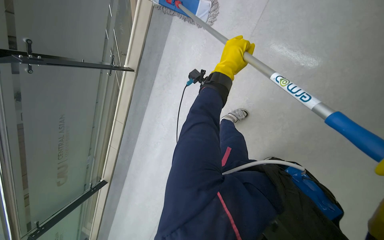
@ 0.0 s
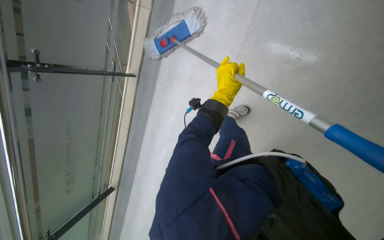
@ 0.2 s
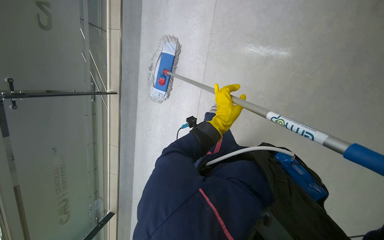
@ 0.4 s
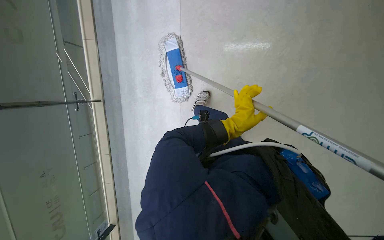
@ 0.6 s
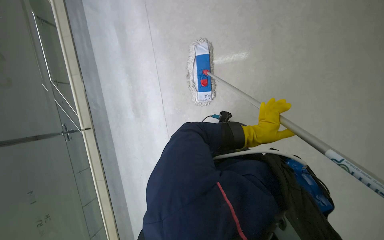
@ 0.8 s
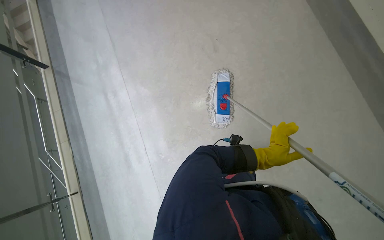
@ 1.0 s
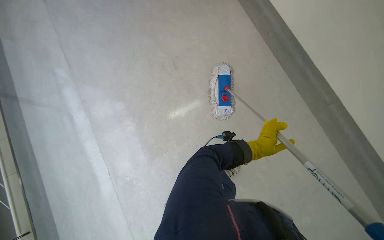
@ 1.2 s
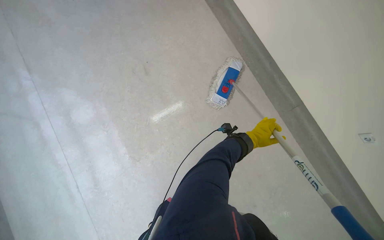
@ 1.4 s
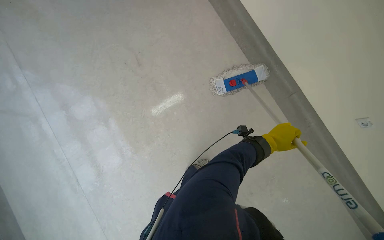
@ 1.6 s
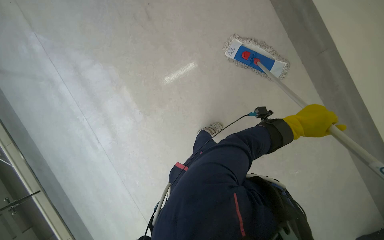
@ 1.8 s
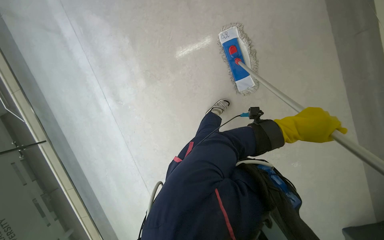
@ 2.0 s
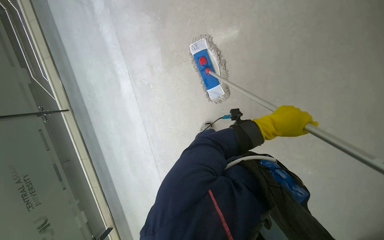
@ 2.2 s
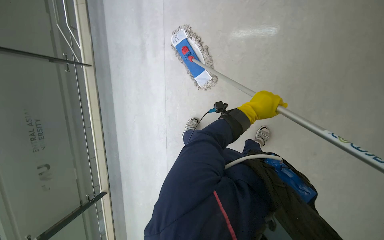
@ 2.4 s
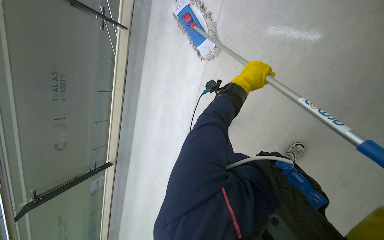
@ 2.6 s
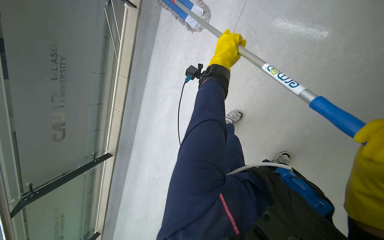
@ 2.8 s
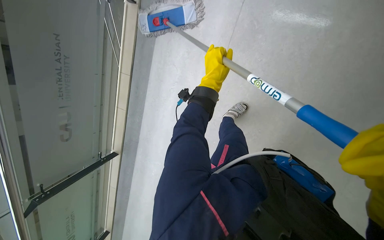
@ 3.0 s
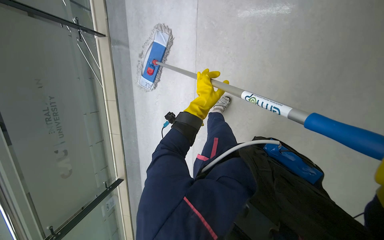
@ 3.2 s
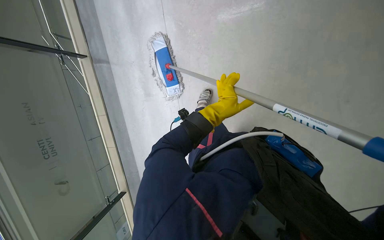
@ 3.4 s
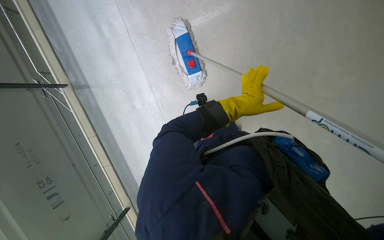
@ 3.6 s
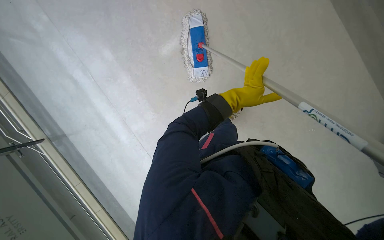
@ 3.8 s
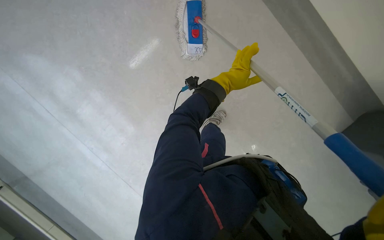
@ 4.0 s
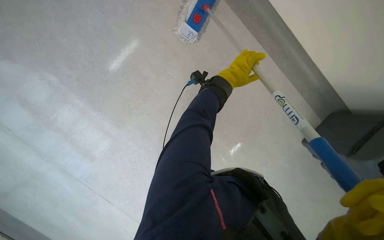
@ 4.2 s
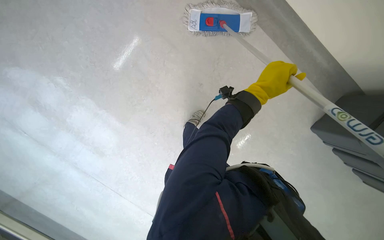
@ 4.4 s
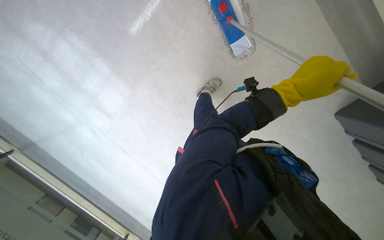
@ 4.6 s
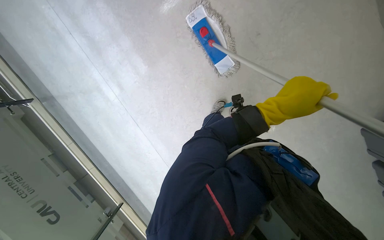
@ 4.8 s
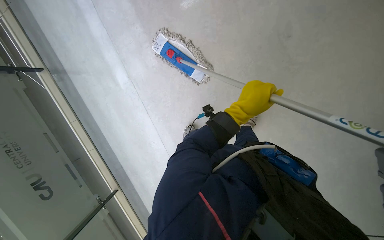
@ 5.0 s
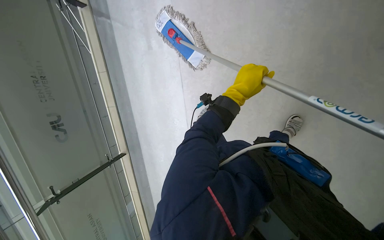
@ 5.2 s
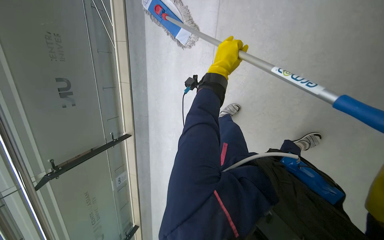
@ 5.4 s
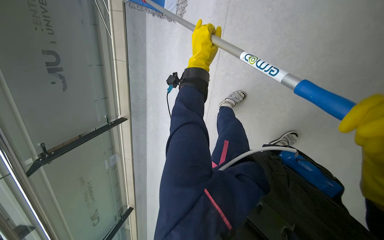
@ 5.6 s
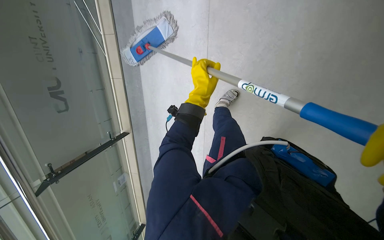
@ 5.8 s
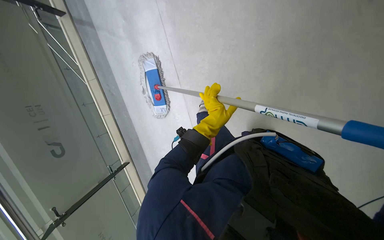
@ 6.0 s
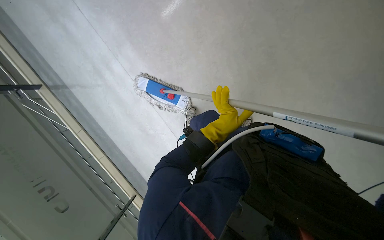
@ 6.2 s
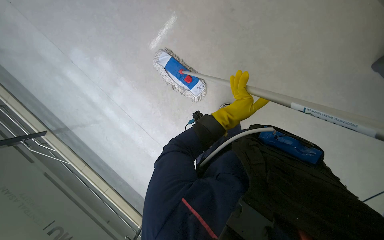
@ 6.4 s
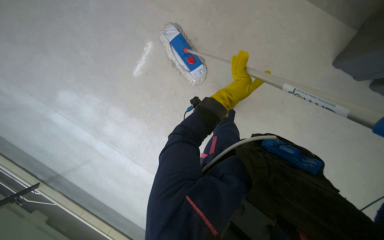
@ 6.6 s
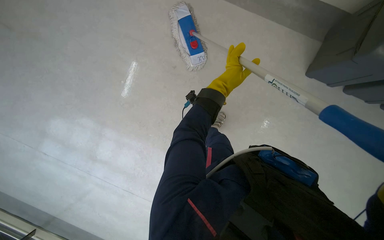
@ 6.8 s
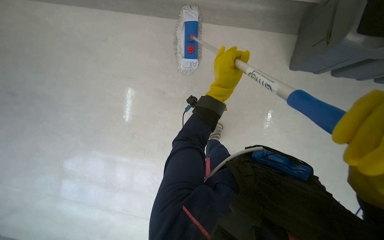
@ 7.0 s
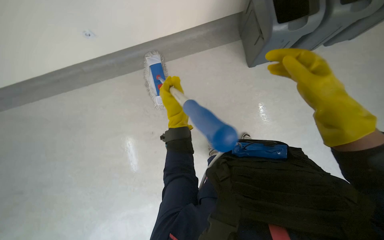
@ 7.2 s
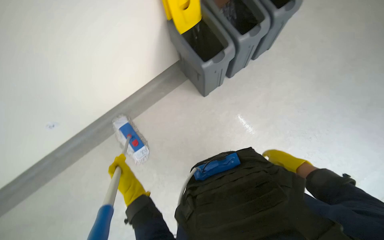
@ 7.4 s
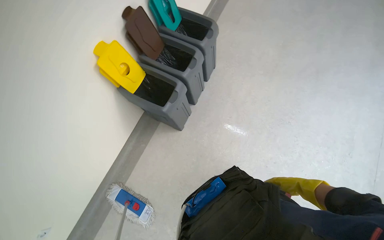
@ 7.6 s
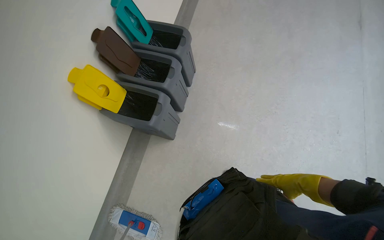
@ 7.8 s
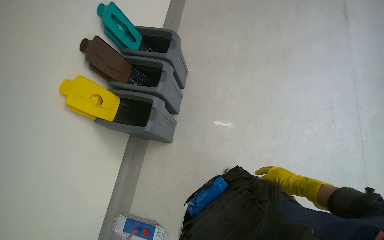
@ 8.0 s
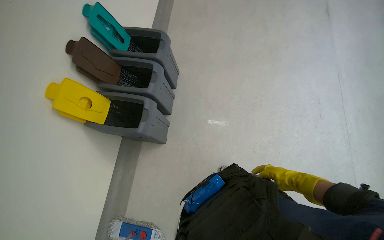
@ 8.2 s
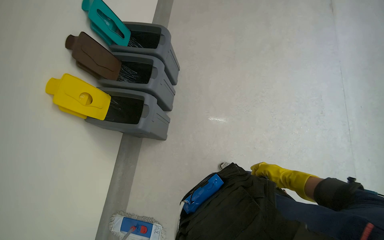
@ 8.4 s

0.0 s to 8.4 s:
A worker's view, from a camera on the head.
Job: mopping floor.
The whole recording: Mopping office floor. The worker mops the floor with a long-handled mop.
0.0 to 1.4 s: The left hand moves farther from the camera, to the right and down the picture, some 25 cm.
1.4 to 2.8 s: The view tilts some 25 degrees downward. The left hand is displaced up the picture and nearer to the camera by some 20 cm.
2.8 to 4.2 s: The wearer looks some 15 degrees further downward.
7.0 to 8.4 s: The head rotates approximately 80 degrees to the right. The wearer looks about 30 degrees further upward.

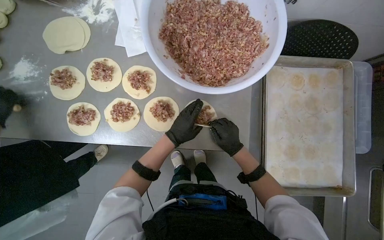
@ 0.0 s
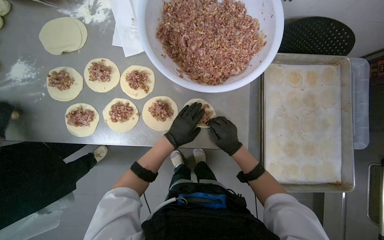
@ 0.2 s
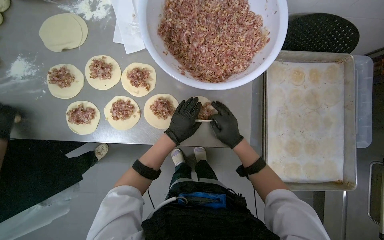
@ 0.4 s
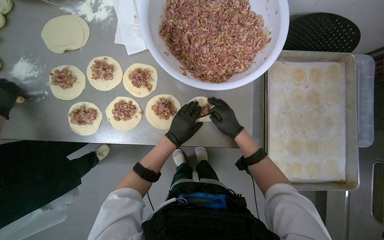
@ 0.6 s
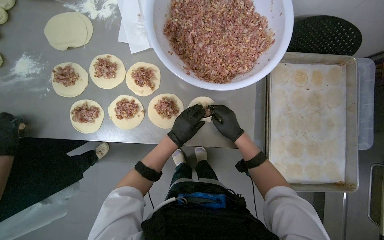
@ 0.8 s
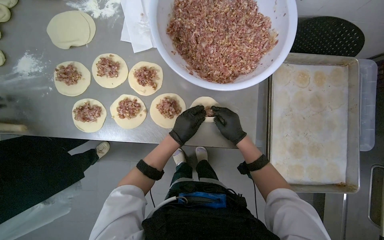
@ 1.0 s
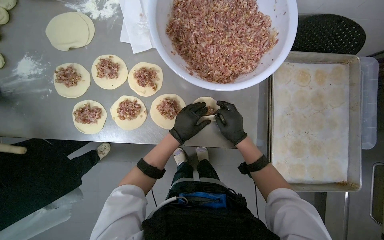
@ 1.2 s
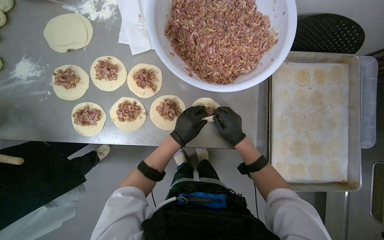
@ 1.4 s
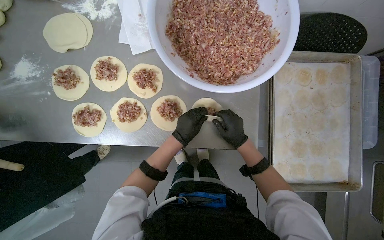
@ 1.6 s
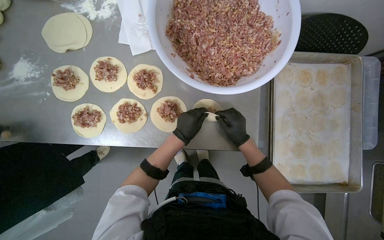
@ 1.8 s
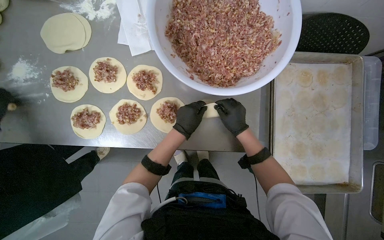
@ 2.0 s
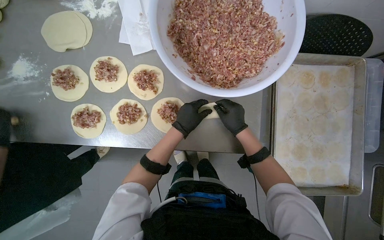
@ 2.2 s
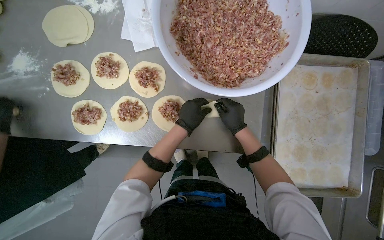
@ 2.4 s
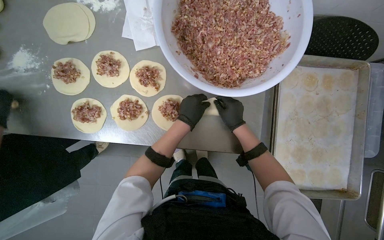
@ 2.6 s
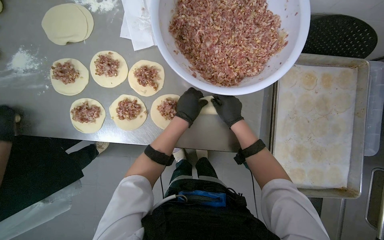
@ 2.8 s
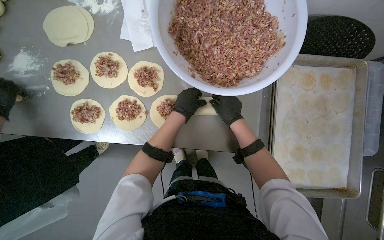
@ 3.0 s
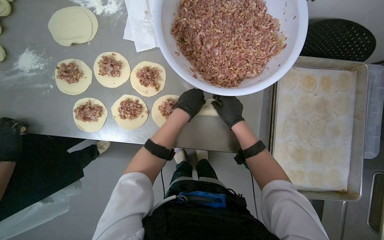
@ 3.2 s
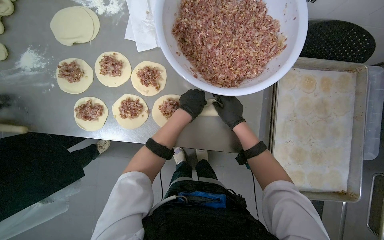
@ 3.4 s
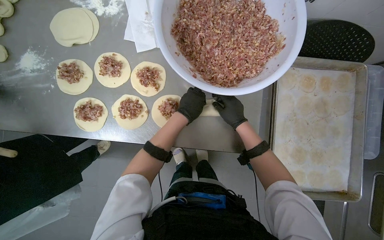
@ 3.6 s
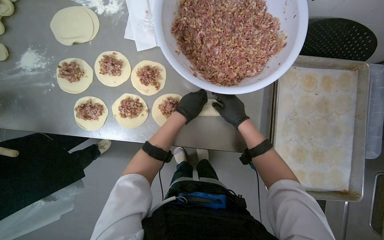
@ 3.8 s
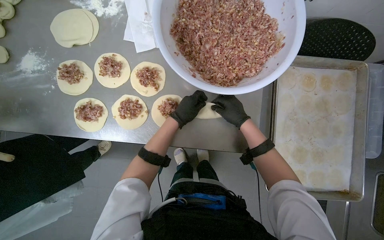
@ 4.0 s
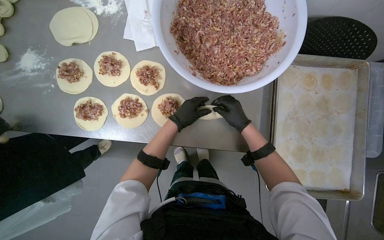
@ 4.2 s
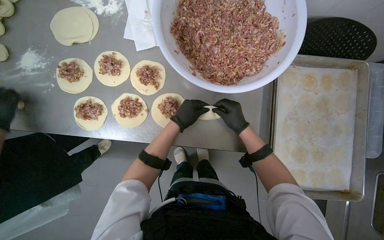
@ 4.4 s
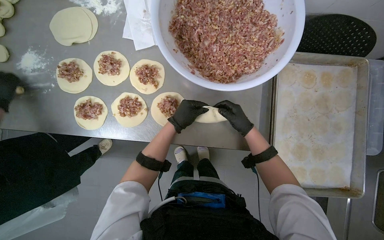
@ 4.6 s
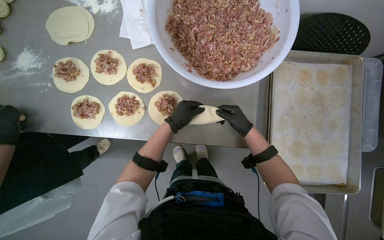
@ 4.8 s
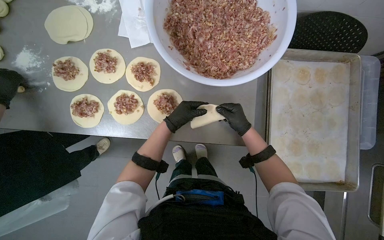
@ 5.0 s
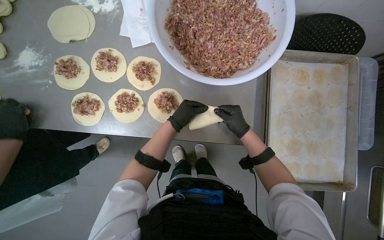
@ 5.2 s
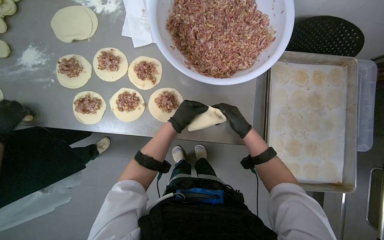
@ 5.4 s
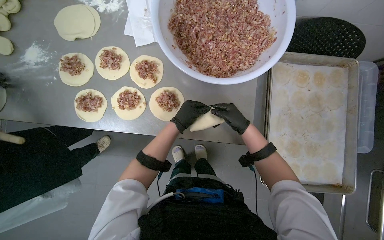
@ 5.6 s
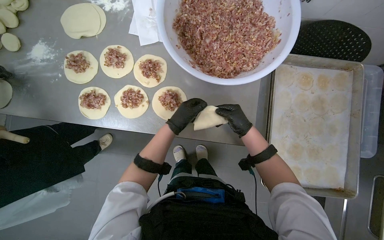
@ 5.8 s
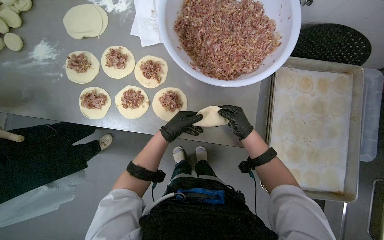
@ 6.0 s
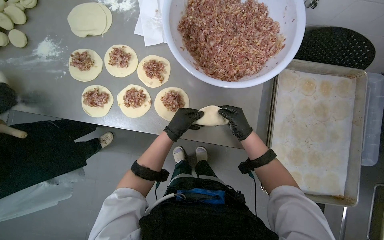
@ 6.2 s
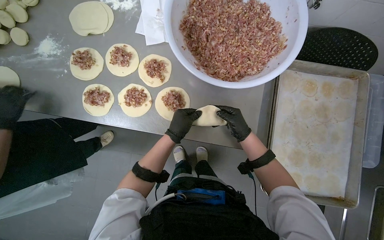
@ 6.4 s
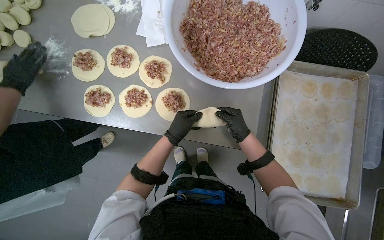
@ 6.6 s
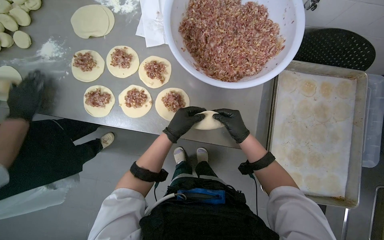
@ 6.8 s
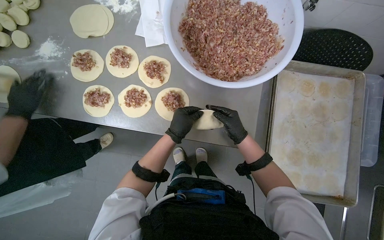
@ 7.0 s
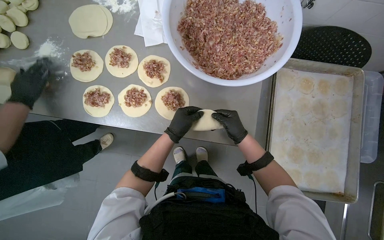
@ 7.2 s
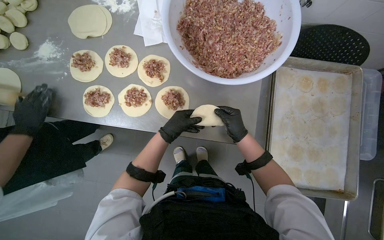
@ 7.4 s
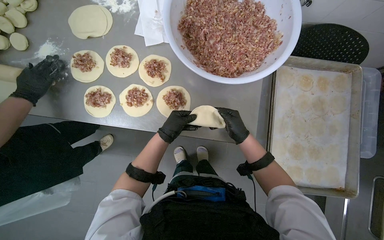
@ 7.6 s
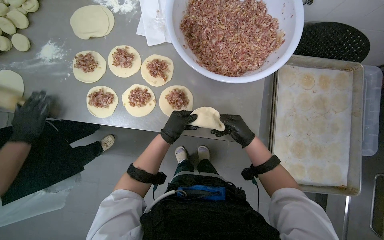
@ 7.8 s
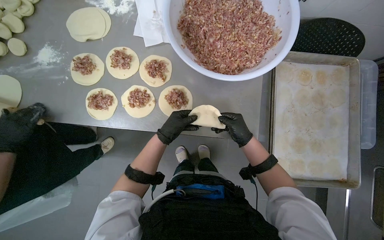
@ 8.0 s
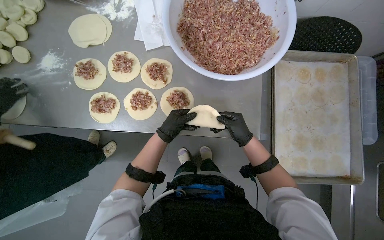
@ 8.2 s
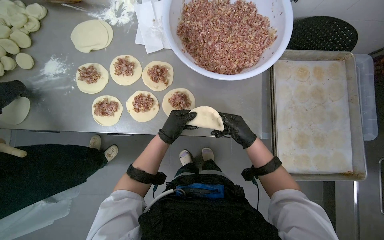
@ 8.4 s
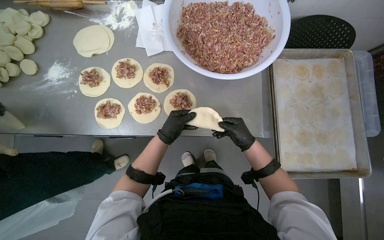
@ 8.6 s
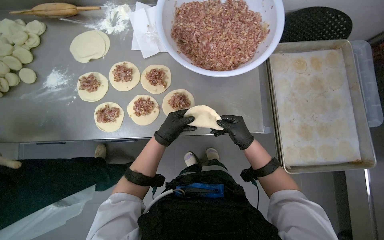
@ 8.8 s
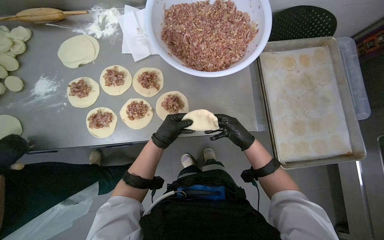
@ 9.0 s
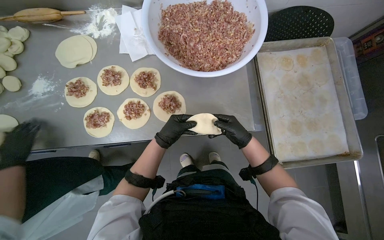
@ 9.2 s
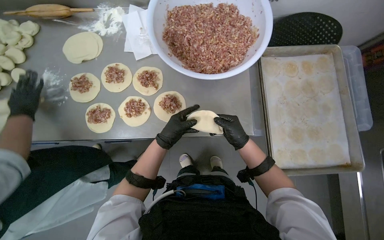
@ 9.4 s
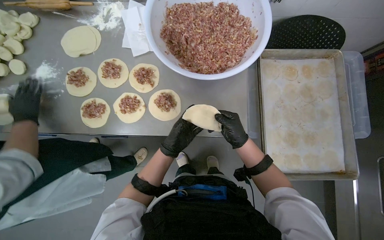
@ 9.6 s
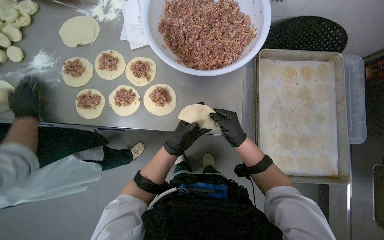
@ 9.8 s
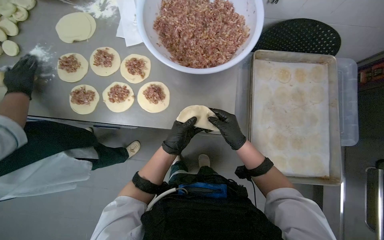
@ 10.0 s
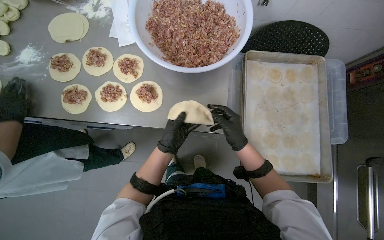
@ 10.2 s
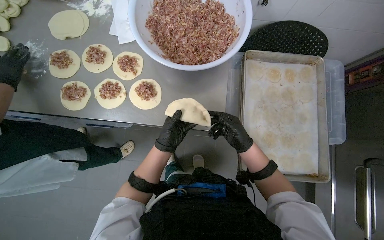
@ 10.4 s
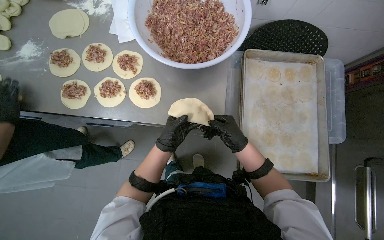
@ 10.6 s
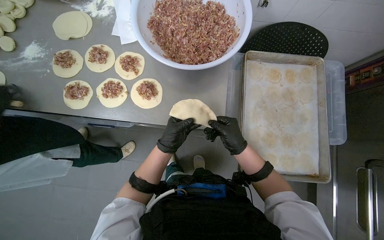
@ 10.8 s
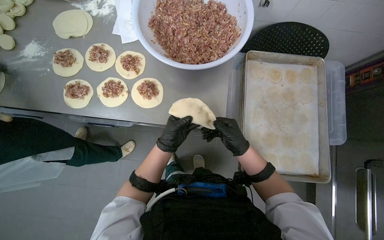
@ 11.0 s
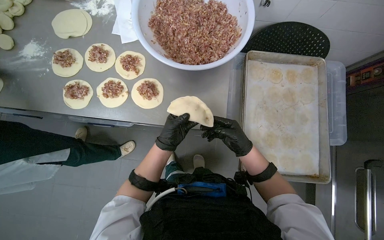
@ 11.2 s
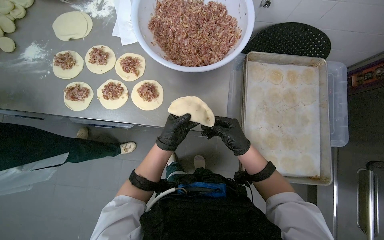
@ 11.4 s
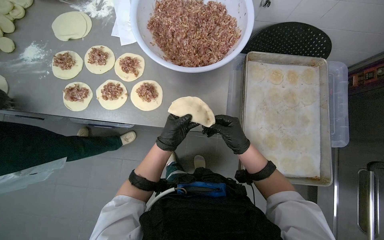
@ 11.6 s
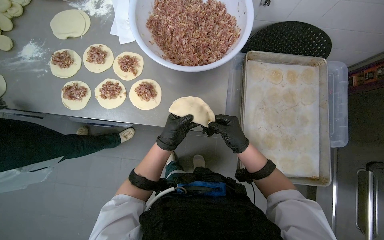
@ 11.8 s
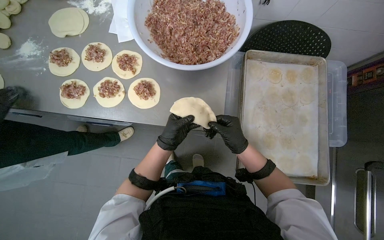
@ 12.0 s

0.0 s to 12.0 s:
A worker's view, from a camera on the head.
Job: preparing food.
The whole recording: Sealing and placing meat-filled dough onto tray. The worker seals the edges of meat-filled dough circles and places them onto a tray.
0.0 to 1.6 s: The hands are busy where they are.
1.6 to 3.0 s: Both hands travel together up the picture, approximately 10 cm.
3.0 to 4.4 s: The hands stay close to where they were, moving slightly.
4.4 to 6.0 s: The hands stay close to where they were, moving slightly.
6.0 to 7.6 s: The hands make small movements and keep their place.
7.6 to 9.0 s: The hands stay close to where they were, moving slightly.
9.0 to 10.4 s: The right hand moves nearer to the camera, roughly 10 cm.
10.4 to 12.0 s: The hands stay close to where they were, moving slightly.
